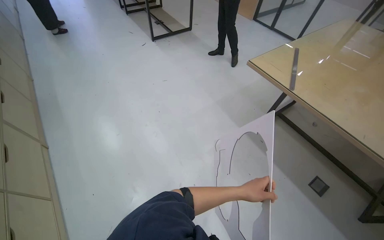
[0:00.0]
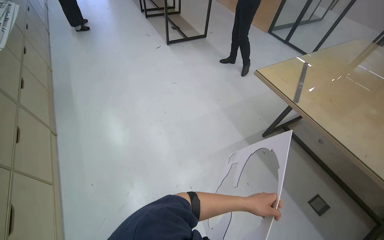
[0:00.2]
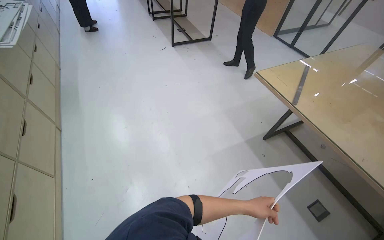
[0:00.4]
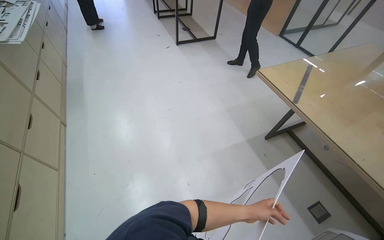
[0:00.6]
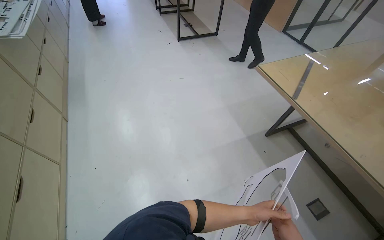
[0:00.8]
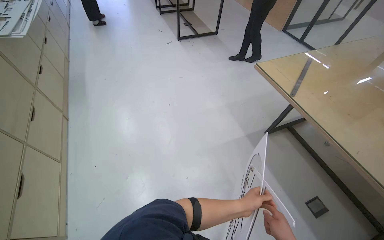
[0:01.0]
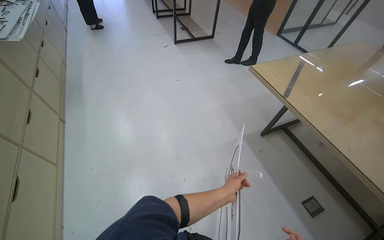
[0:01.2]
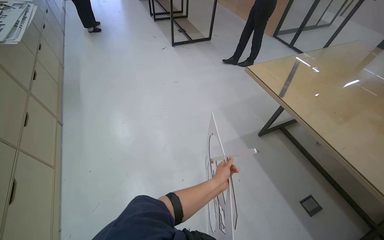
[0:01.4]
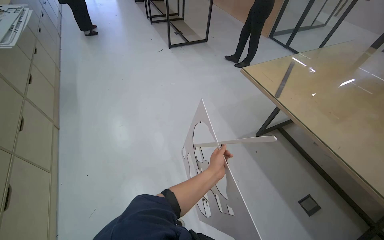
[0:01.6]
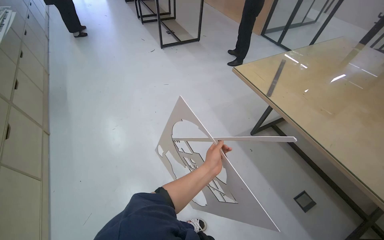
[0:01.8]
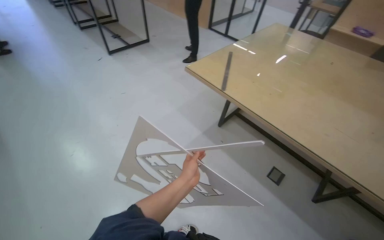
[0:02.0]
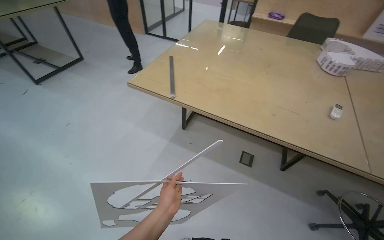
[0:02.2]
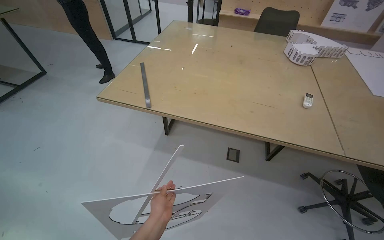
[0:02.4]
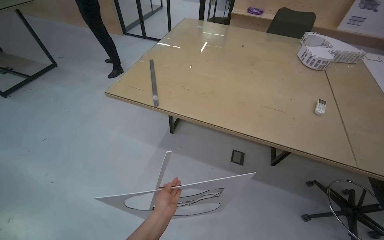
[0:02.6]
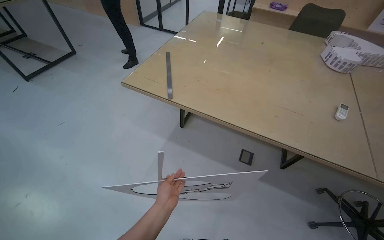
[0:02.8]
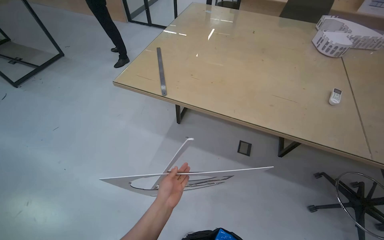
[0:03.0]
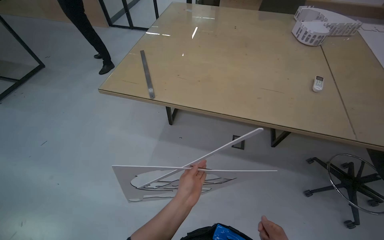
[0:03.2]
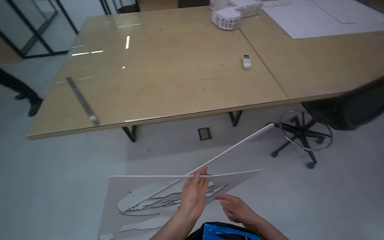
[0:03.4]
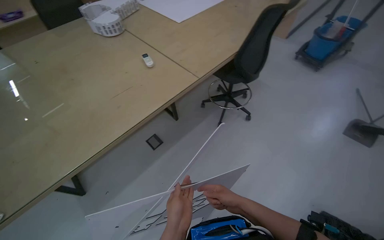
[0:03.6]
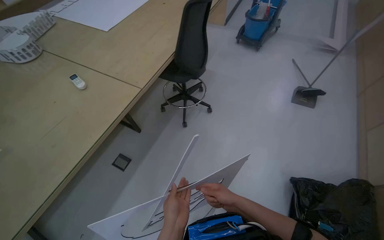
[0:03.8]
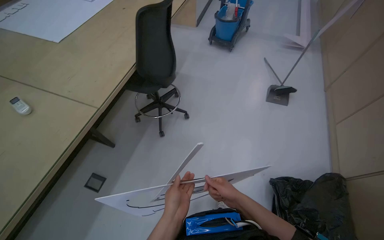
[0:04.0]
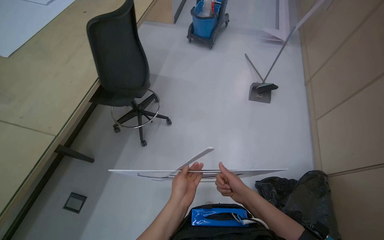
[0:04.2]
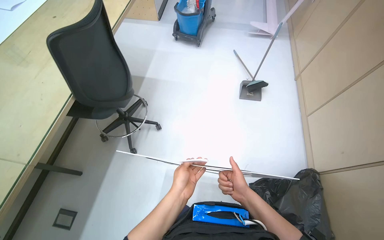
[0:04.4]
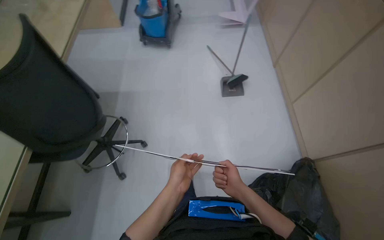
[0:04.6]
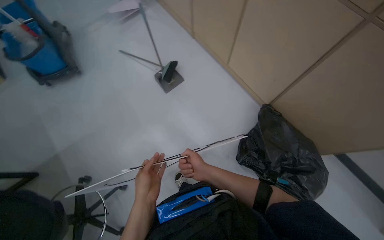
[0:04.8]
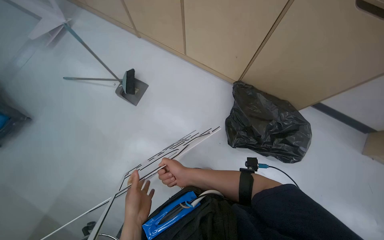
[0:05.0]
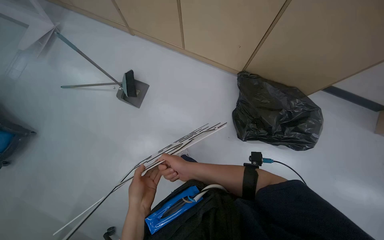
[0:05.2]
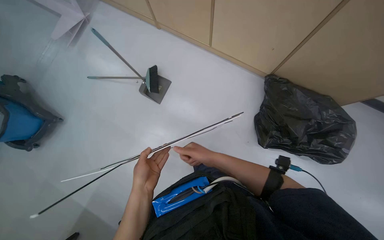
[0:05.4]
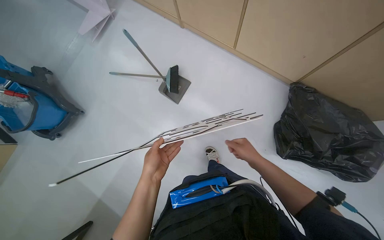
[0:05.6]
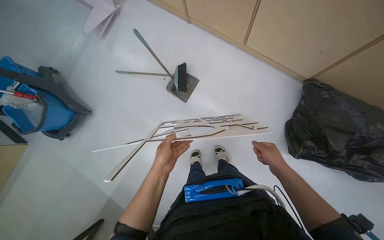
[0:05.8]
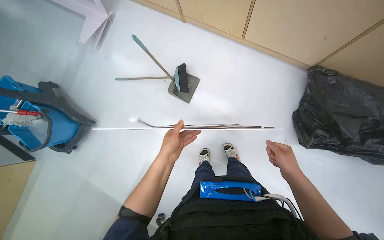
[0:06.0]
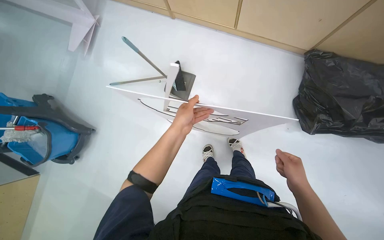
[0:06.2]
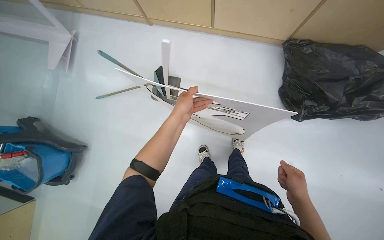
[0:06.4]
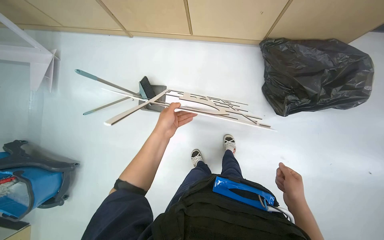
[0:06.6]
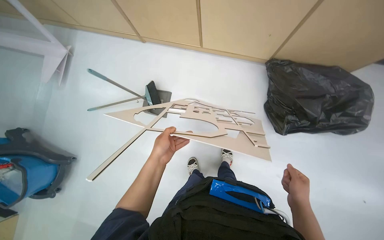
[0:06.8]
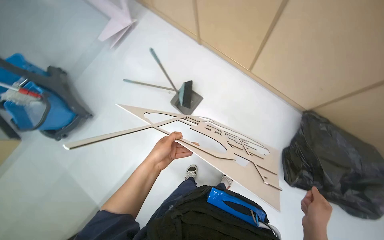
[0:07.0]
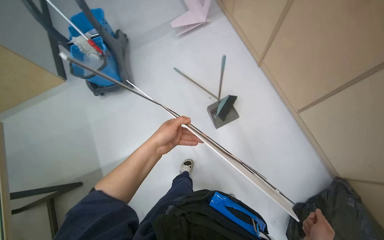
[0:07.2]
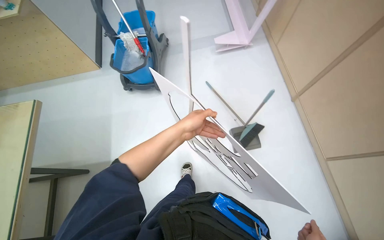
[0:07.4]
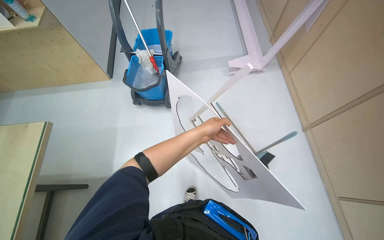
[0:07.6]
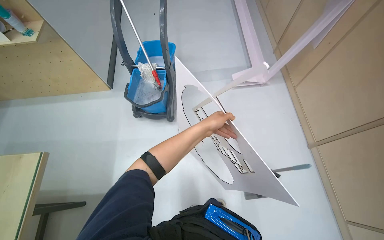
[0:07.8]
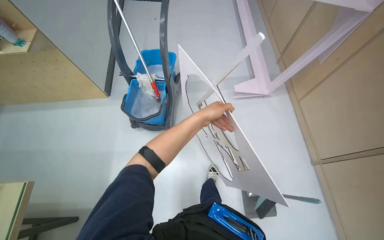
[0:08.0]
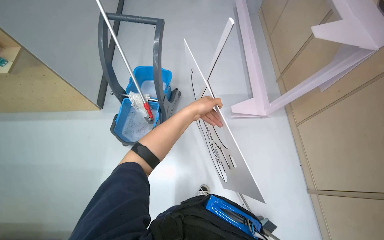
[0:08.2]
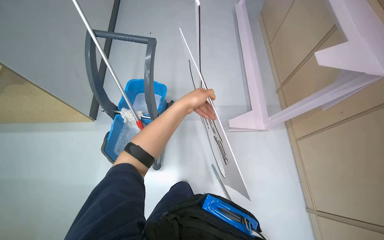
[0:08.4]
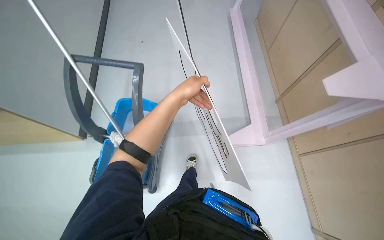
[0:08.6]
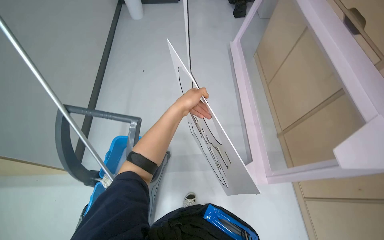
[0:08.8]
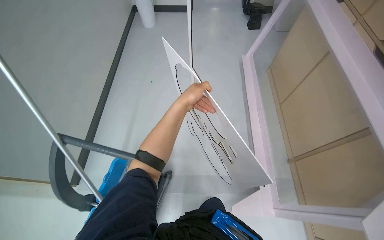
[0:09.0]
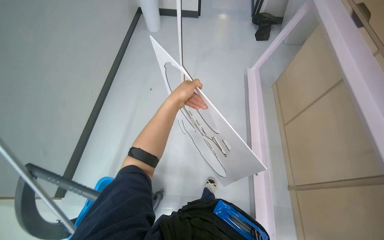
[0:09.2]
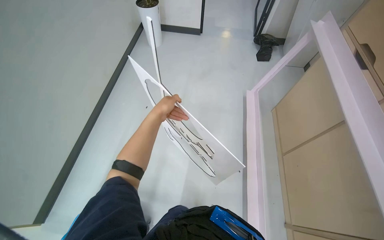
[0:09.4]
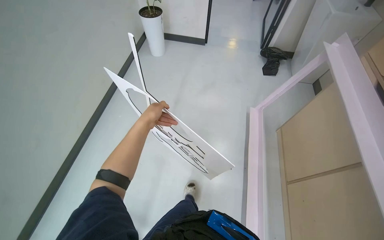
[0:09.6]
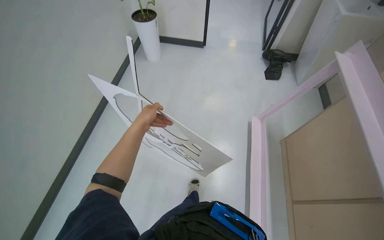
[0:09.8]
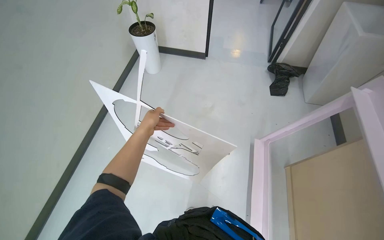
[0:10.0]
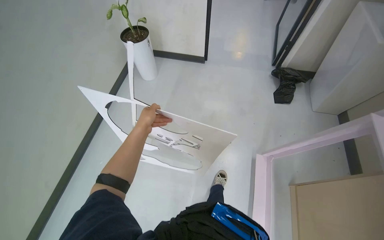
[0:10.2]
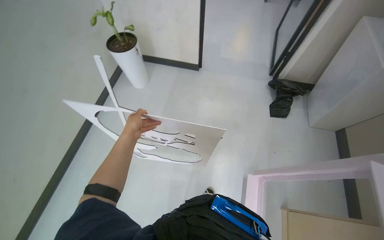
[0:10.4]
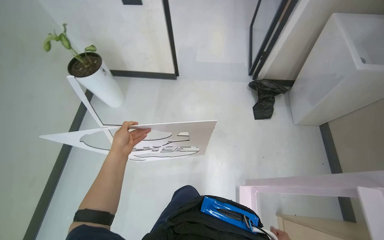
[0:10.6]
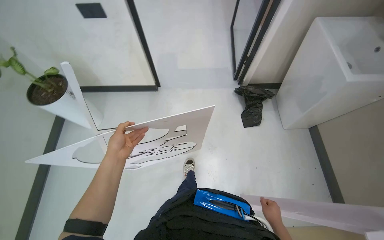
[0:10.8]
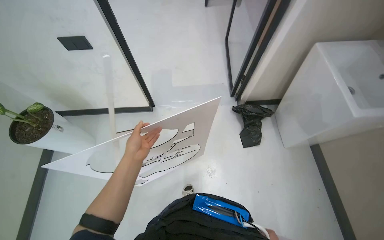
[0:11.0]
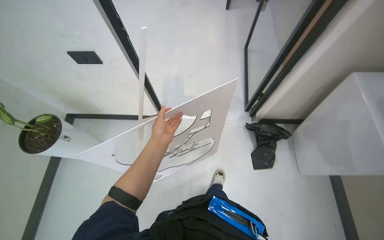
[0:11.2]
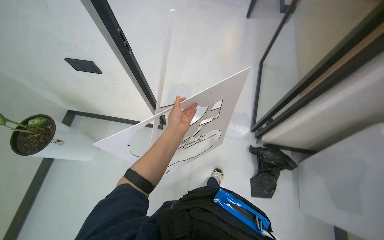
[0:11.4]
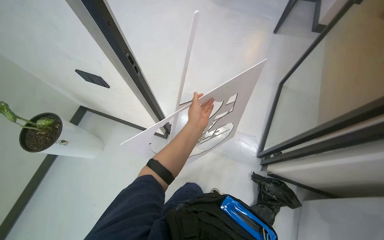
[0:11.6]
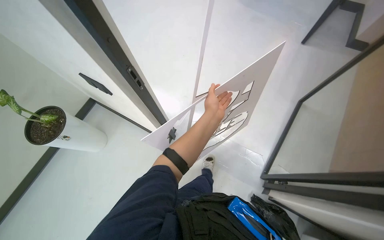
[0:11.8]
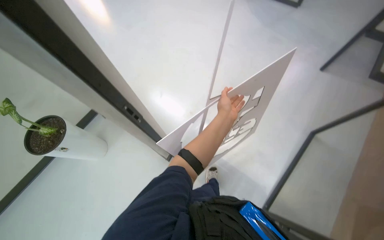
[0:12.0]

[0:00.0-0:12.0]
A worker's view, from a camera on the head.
Job: managing trash.
The whole recording: Sorting and disposing cardboard pieces. The worker sorts cardboard pieces and disposes them into a trash bag.
0:01.6 to 0:03.0: The head turns to the right by roughly 45 degrees.
0:03.0 to 0:04.4: The camera is carried about 70 cm. The wearer's head swings approximately 100 degrees to the right.
0:04.4 to 0:06.0: The camera is carried approximately 60 cm. The view tips downward by about 15 degrees. Everything in view rotates some 70 degrees counterclockwise.
0:06.0 to 0:07.6: The scene rotates clockwise by approximately 50 degrees.
0:07.6 to 0:09.0: The head travels approximately 1.5 m.
0:10.4 to 0:12.0: The camera travels approximately 1.5 m.

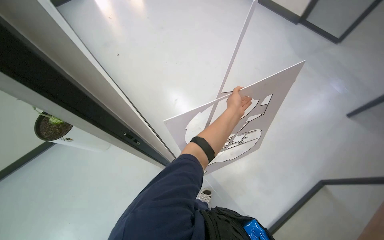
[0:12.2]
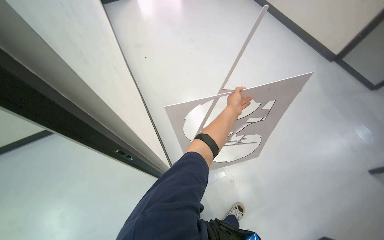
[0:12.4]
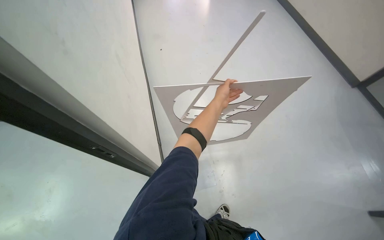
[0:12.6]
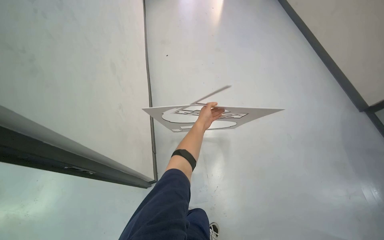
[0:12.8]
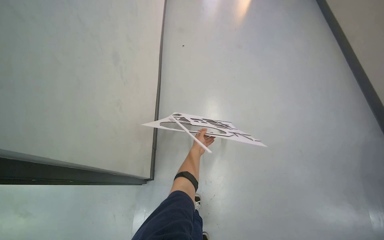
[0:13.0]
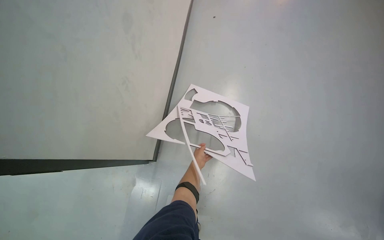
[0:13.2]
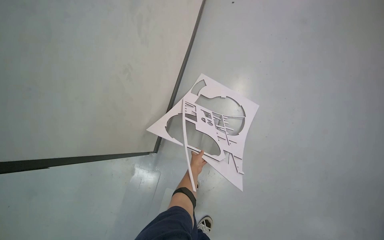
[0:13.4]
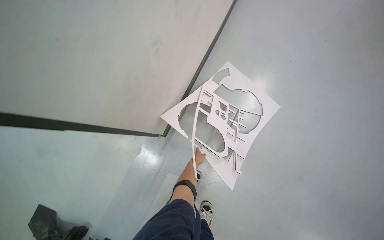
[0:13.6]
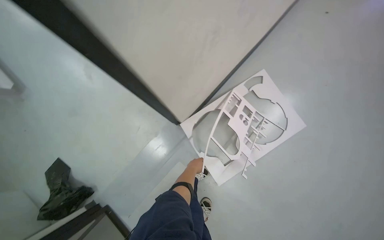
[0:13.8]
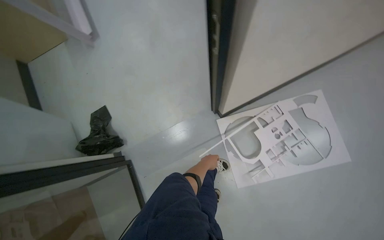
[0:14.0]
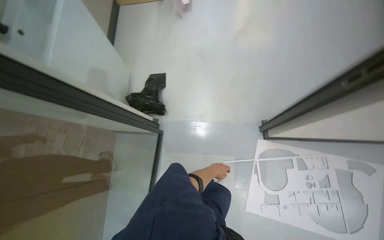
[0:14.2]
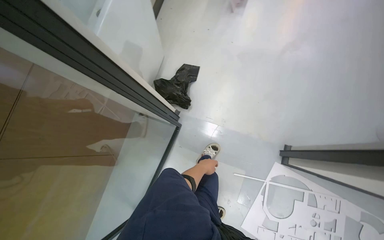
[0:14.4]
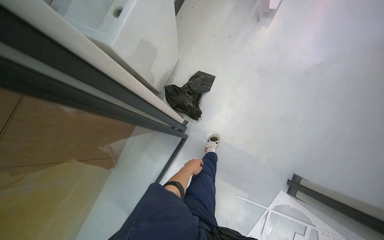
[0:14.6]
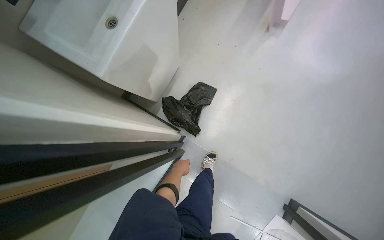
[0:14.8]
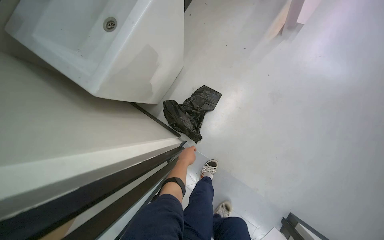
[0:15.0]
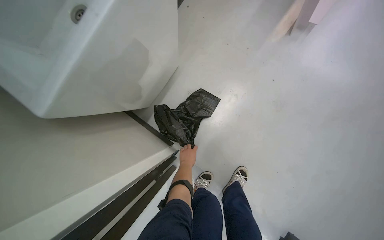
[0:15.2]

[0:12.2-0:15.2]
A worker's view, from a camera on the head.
Job: managing trash.
The whole recording: Sorting and disposing cardboard pieces. The worker sorts cardboard pieces and disposes them into a trash bag.
0:12.2 to 0:13.8: The head travels about 40 cm. The wearer's head swings roughly 55 degrees to the left. The view tips downward by about 45 degrees.
0:13.8 to 0:15.2: The wearer moves roughly 80 cm. The wearer looks some 85 degrees further to the left. The view tips downward by about 20 degrees.

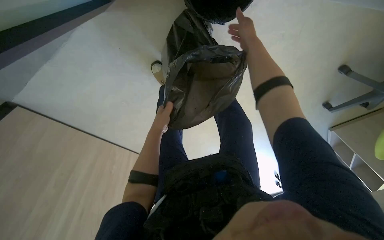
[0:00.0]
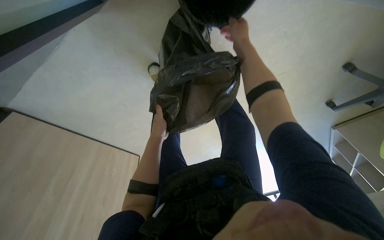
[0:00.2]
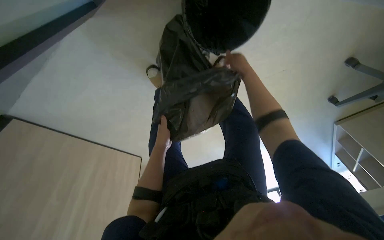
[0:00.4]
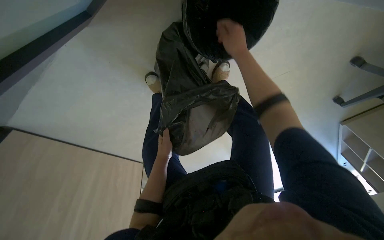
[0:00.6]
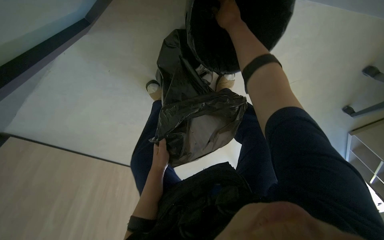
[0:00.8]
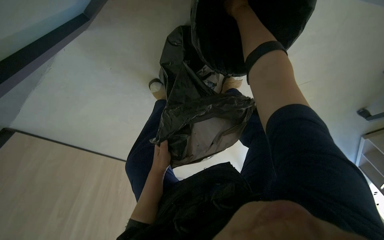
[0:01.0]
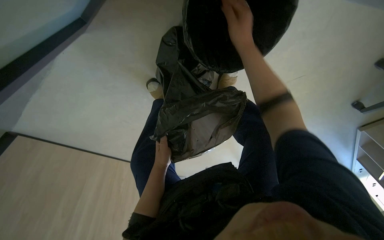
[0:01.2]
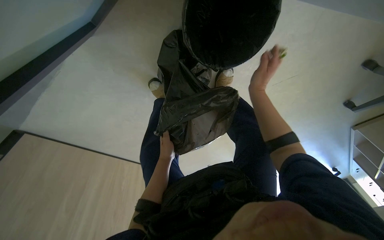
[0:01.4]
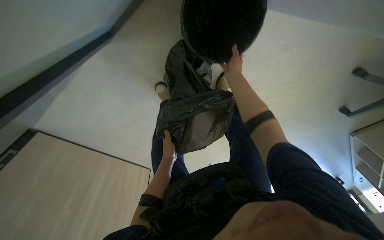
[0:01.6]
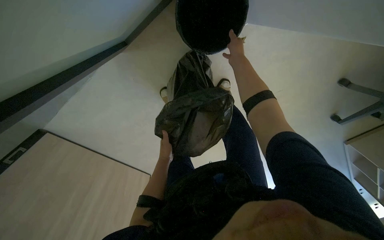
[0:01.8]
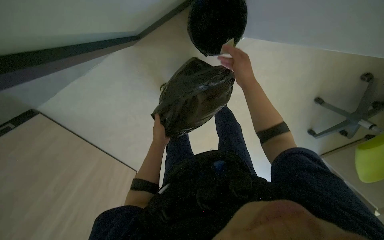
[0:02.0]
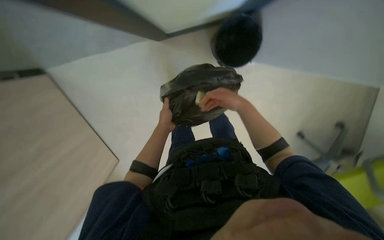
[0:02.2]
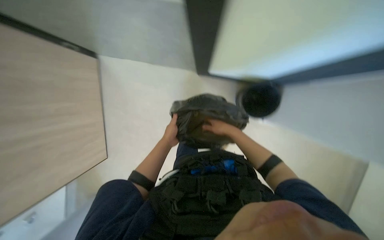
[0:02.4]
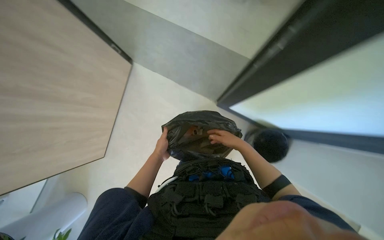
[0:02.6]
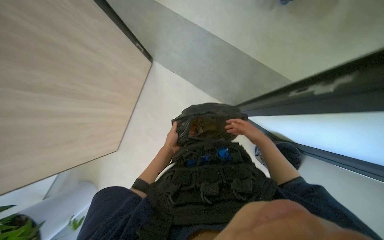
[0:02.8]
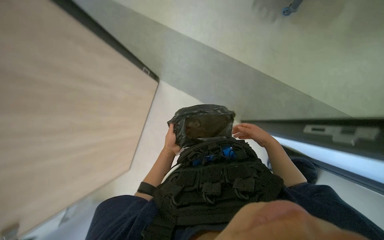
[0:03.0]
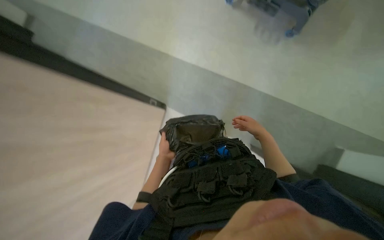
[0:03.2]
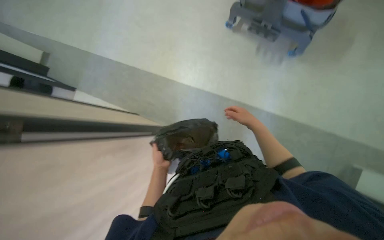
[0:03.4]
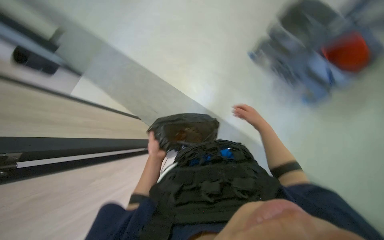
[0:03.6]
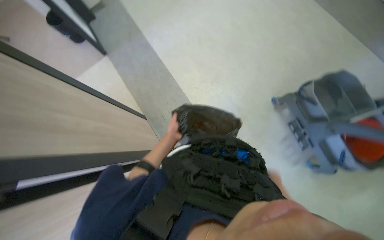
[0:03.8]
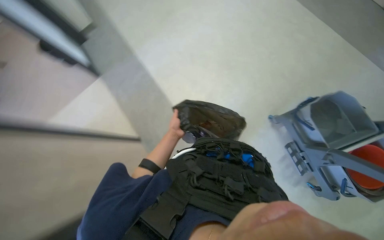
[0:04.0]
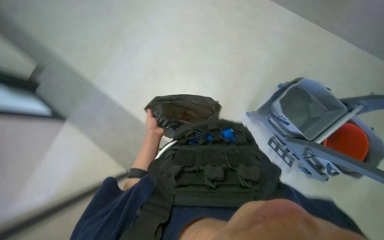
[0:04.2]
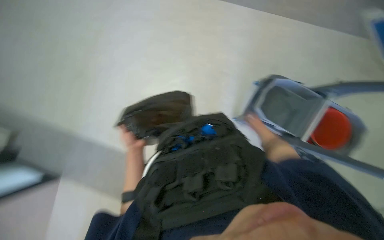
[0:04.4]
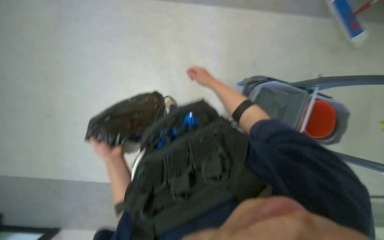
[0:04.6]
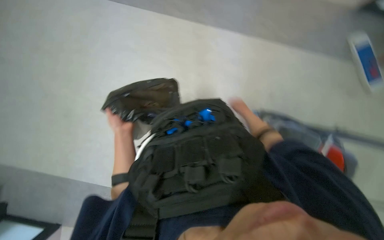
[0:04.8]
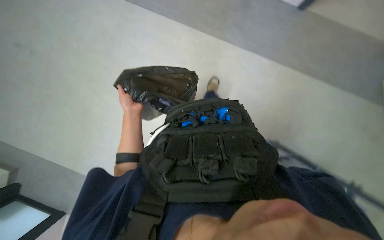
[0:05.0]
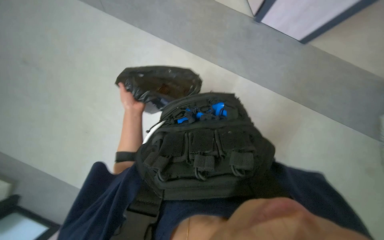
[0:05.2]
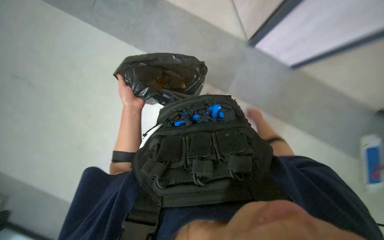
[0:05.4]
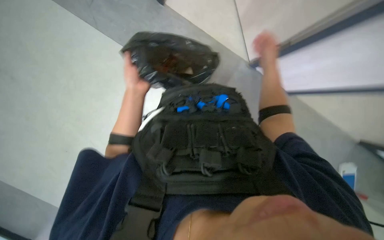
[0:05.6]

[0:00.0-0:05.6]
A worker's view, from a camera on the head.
Job: preparing cleaning supplies.
The whole recording: Preparing mop for cleaning. The worker empties the trash from the bin before mopping the room.
0:00.0 to 0:01.4: The right hand heads down the picture, covering approximately 10 cm.
0:01.4 to 0:02.8: The camera pitches upward, by roughly 15 degrees.
0:04.2 to 0:05.6: The left hand shifts some 10 cm up the picture.
